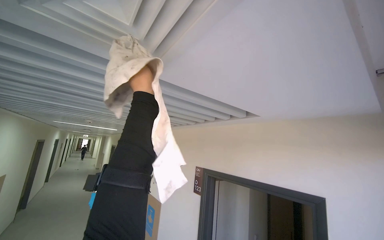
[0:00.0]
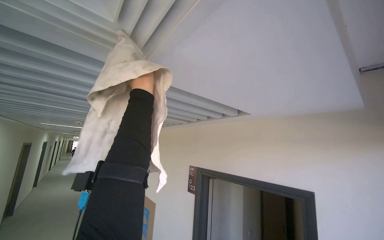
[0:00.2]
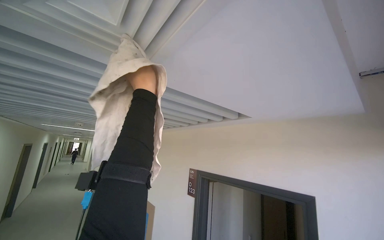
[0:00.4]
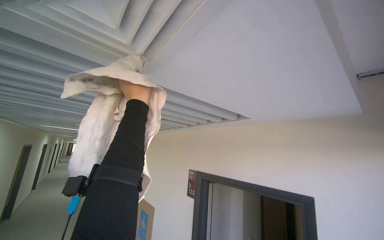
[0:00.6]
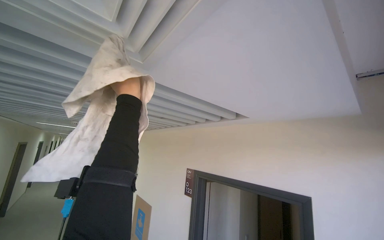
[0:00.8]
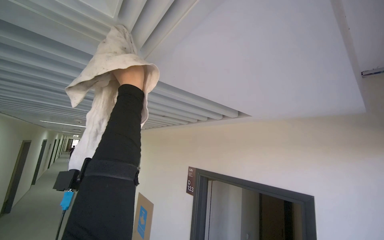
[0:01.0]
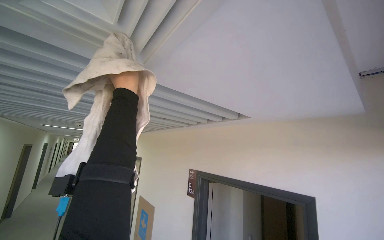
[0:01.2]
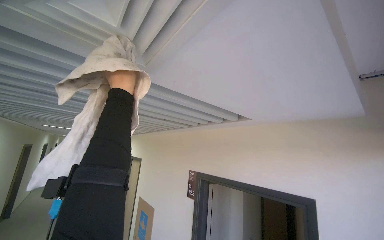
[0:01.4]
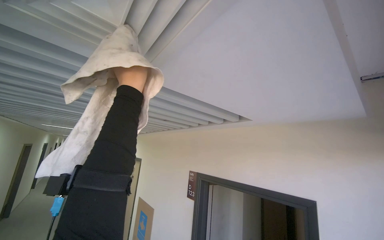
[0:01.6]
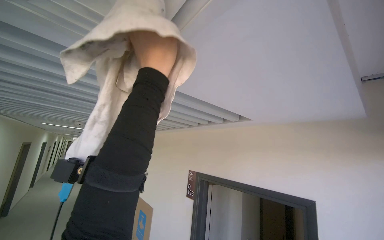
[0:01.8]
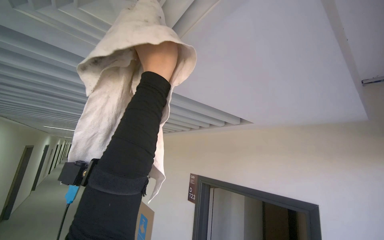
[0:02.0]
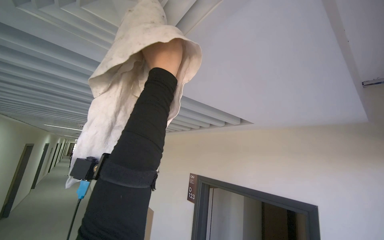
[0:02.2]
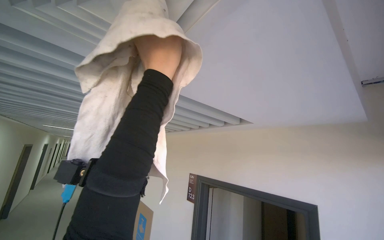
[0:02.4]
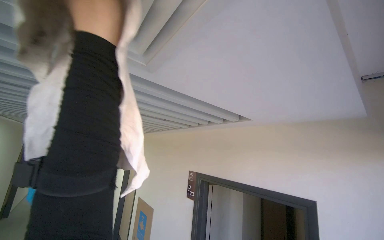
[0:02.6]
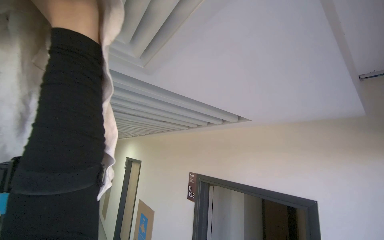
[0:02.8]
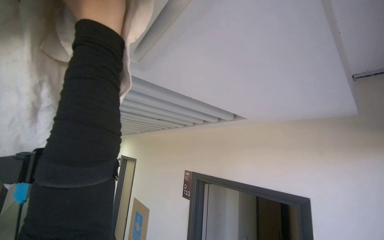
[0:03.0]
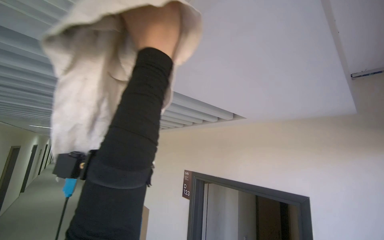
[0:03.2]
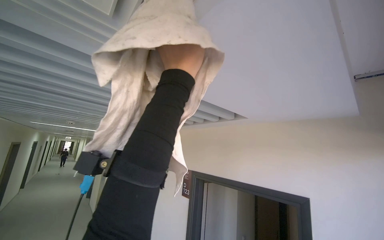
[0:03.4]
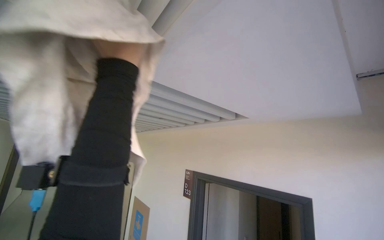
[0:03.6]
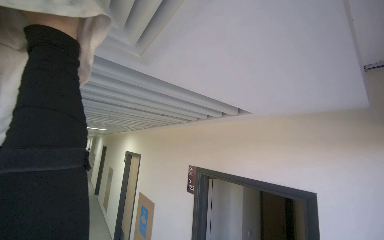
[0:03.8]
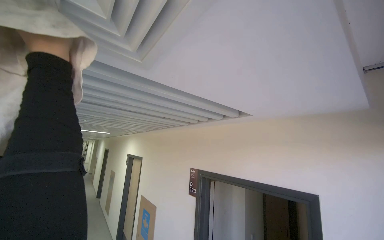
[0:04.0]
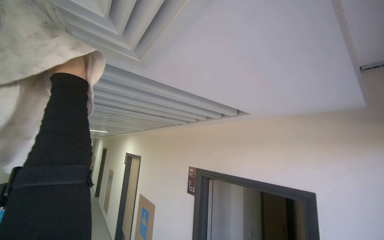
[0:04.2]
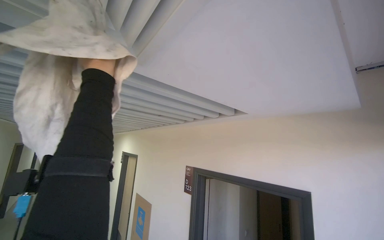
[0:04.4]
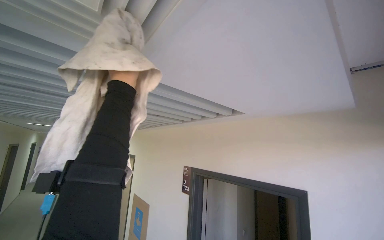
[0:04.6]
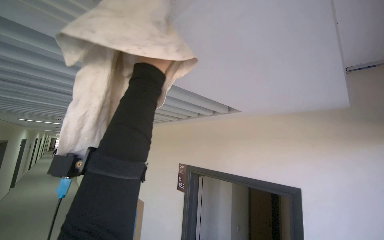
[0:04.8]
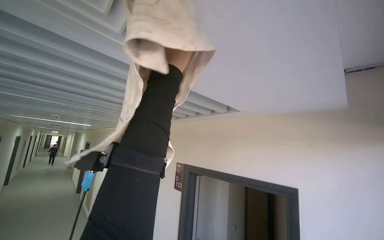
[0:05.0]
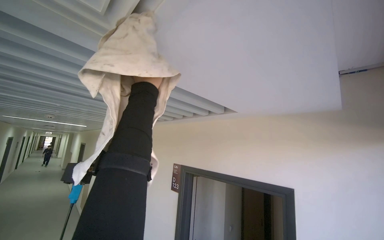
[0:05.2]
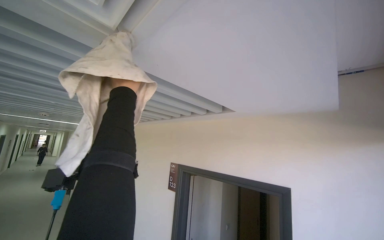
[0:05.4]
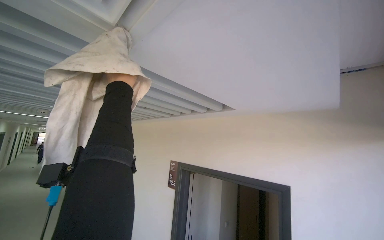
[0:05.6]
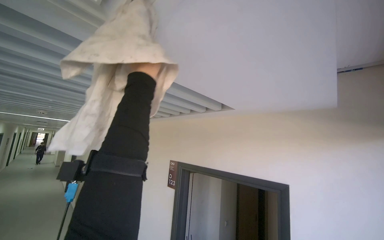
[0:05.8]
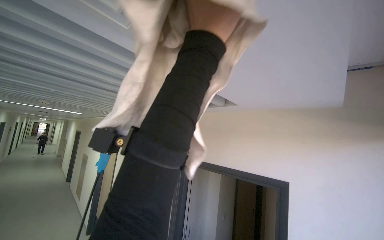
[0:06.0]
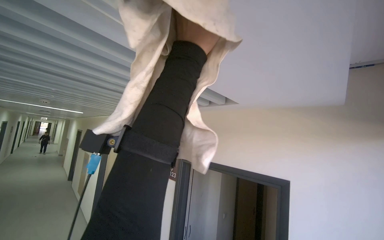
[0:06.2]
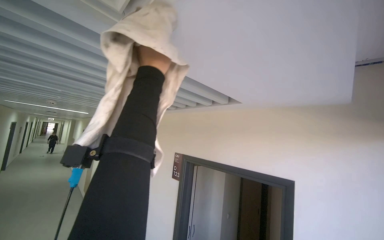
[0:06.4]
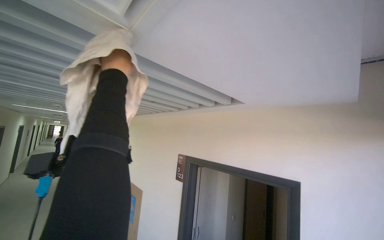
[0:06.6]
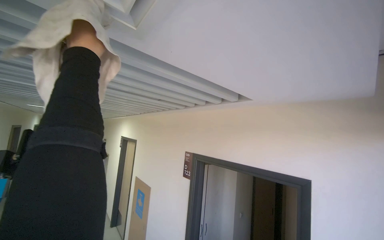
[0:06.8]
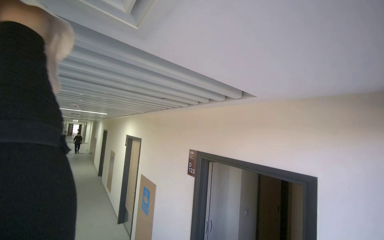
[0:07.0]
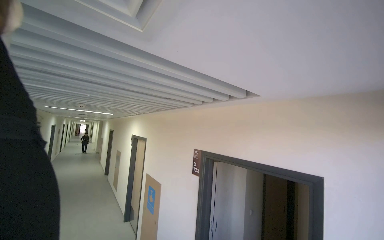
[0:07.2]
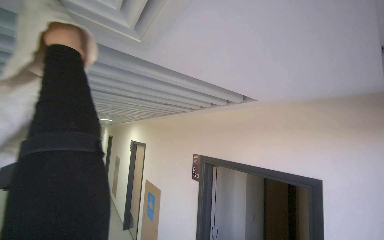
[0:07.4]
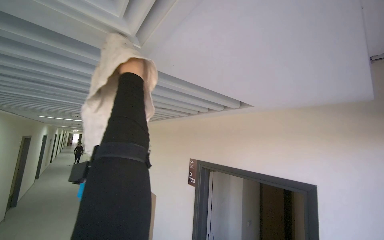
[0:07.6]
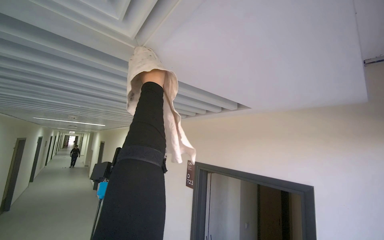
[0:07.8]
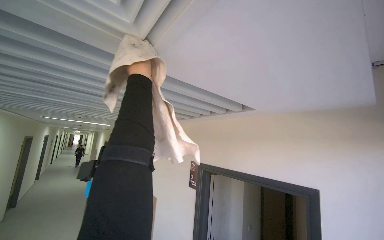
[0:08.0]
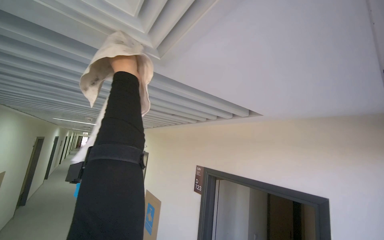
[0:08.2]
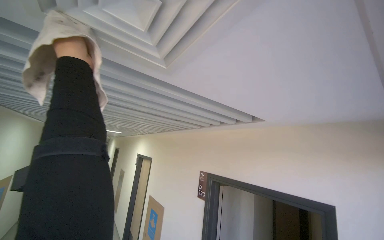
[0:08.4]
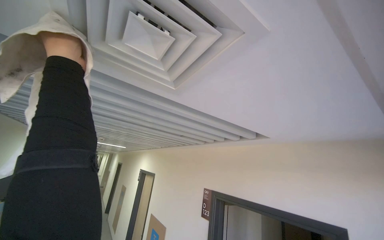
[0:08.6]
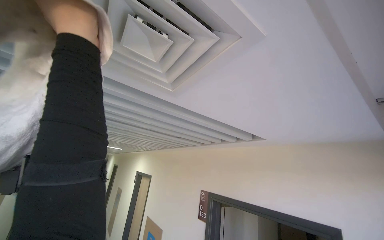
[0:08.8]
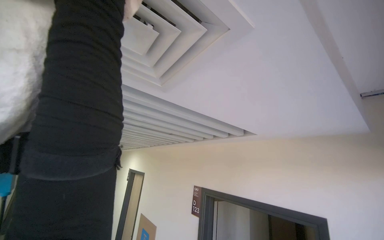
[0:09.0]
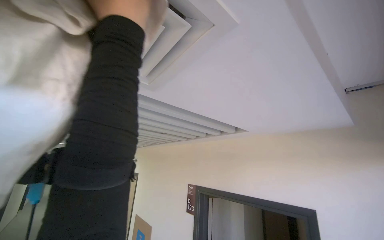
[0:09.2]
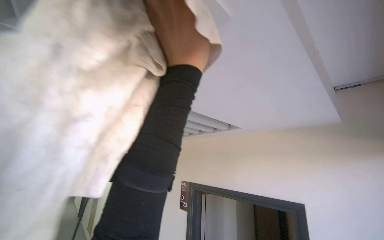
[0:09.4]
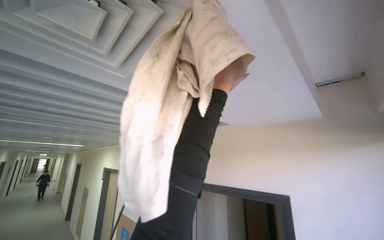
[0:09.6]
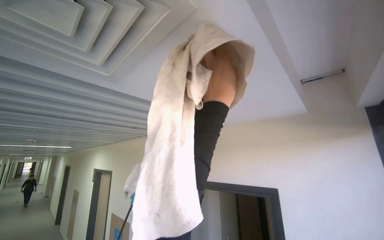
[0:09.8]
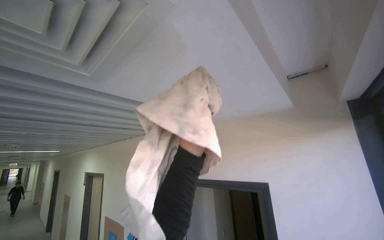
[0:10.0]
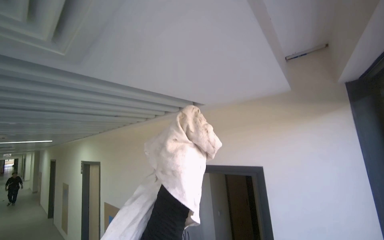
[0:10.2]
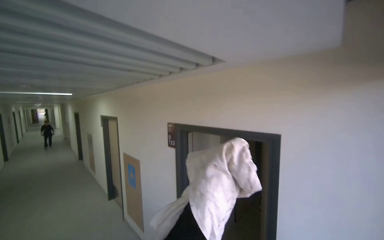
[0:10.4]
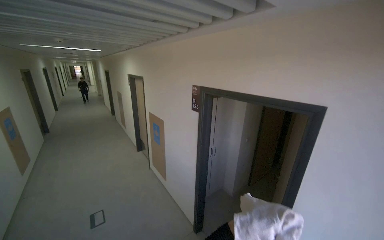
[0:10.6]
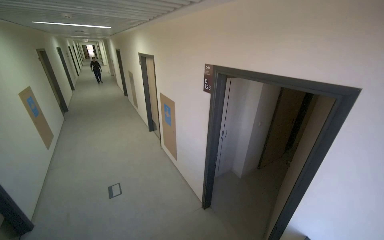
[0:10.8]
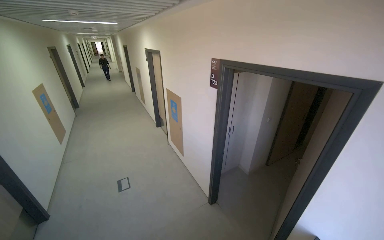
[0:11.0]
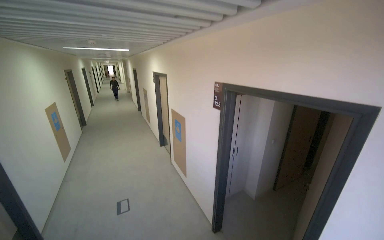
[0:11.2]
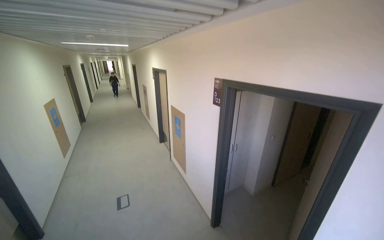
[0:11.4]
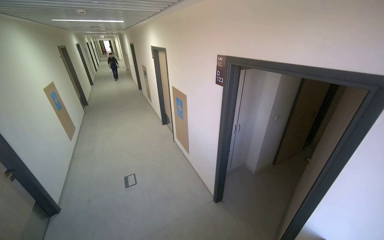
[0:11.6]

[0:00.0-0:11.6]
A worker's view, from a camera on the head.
Job: wiping surfaces.
The whole recording: Wiping ceiling vents. The worker wipes the ceiling vents with a cloth.
0:01.4 to 0:02.8: The left hand shifts about 25 cm nearer to the camera.
0:02.8 to 0:04.4: The left hand moves farther from the camera, about 20 cm, and goes to the right and returns, roughly 15 cm each way.
0:04.4 to 0:05.8: The left hand swings left and right, about 20 cm each way, with 2 reversals.
0:07.2 to 0:08.8: The camera pitches upward, by about 15 degrees.
0:08.8 to 0:10.2: The view pans to the right by roughly 20 degrees.
0:10.2 to 0:11.6: The head rotates about 25 degrees to the left. The wearer looks about 40 degrees further downward.

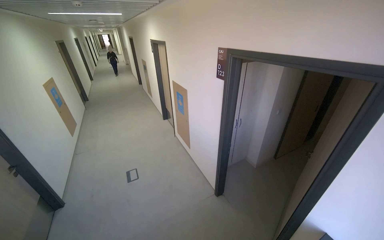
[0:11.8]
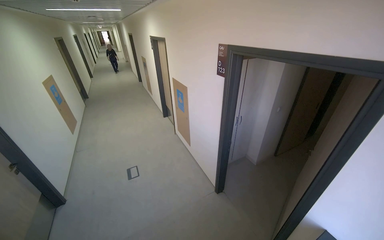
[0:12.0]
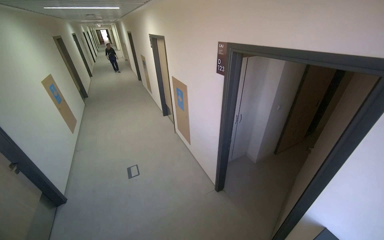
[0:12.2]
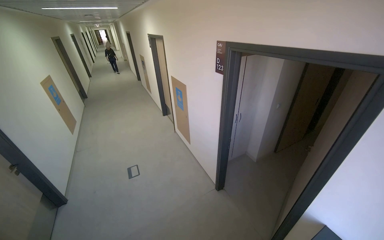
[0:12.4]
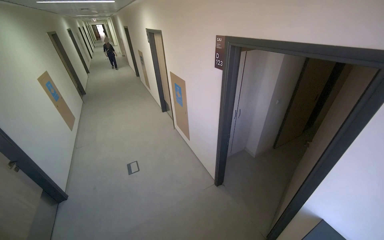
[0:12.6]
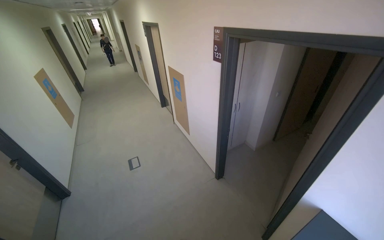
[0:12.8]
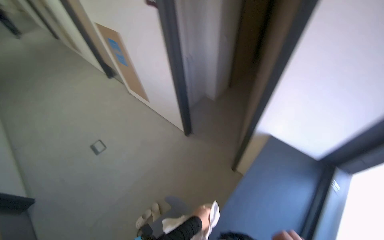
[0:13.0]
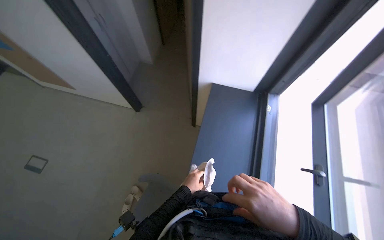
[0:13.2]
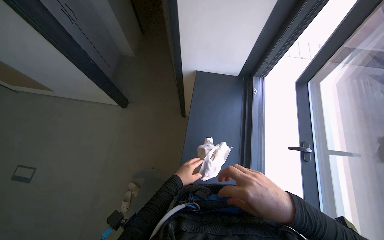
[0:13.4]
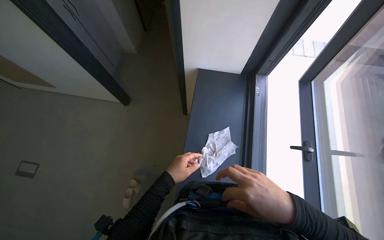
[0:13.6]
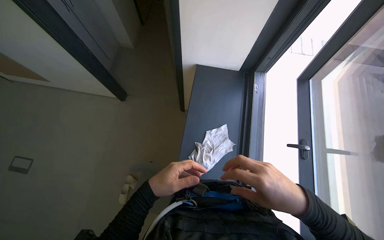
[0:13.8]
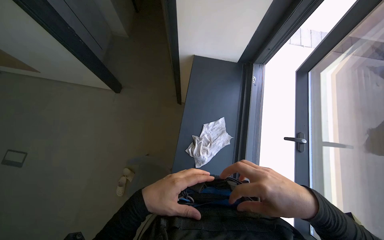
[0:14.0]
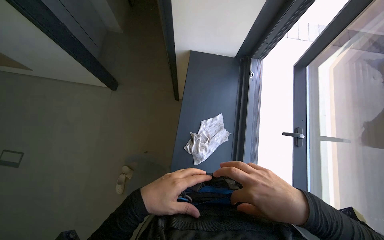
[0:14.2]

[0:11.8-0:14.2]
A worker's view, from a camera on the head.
Job: wiping surfaces.
The whole recording: Wiping ceiling vents. The worker wipes the ceiling vents with a cloth.
0:11.8 to 0:13.0: The head turns to the right by some 20 degrees. The wearer looks some 20 degrees further downward.
0:13.0 to 0:14.2: The wearer looks approximately 35 degrees further to the right. The wearer looks some 25 degrees further downward.

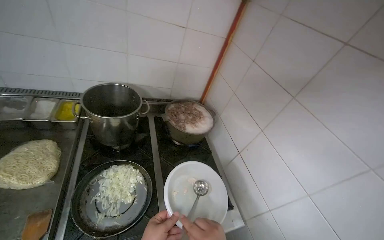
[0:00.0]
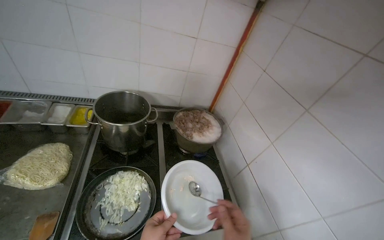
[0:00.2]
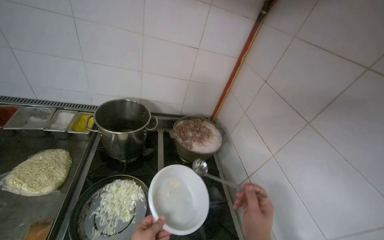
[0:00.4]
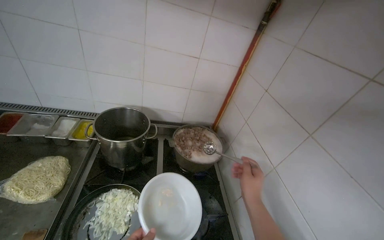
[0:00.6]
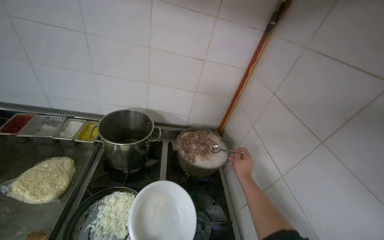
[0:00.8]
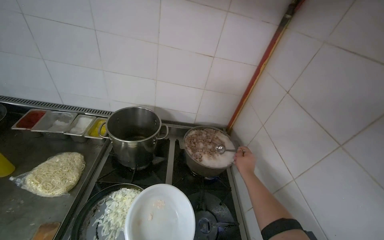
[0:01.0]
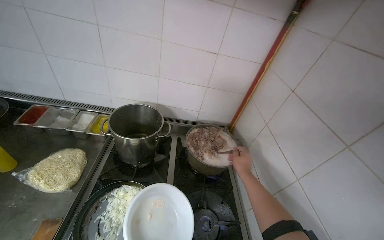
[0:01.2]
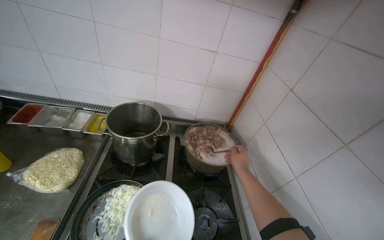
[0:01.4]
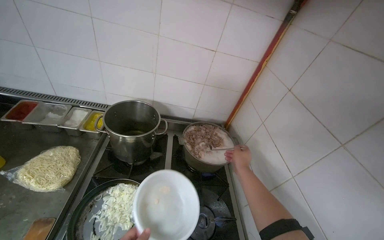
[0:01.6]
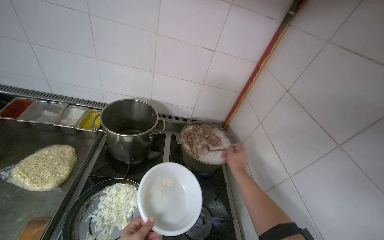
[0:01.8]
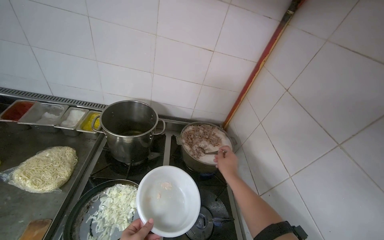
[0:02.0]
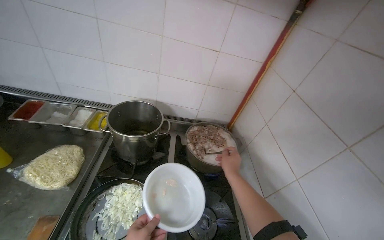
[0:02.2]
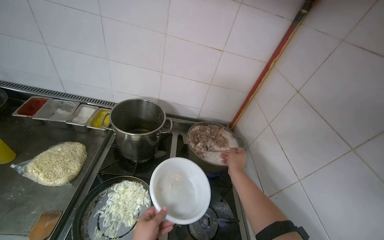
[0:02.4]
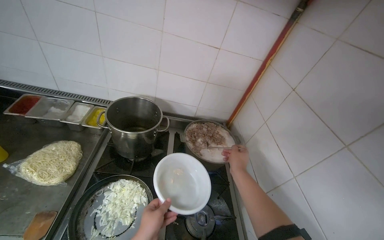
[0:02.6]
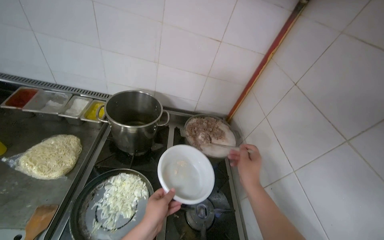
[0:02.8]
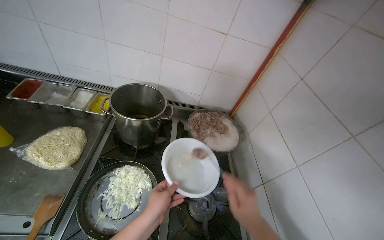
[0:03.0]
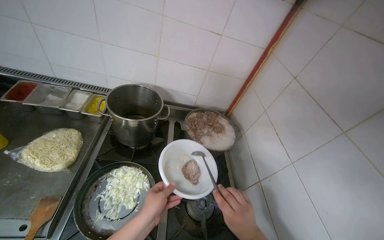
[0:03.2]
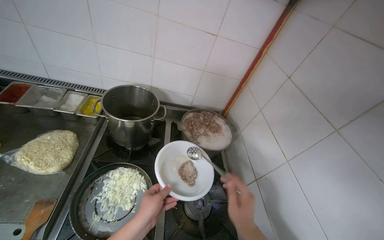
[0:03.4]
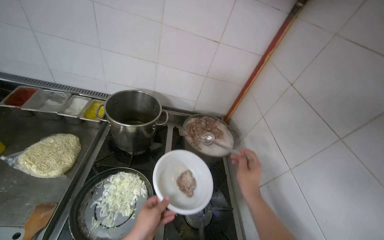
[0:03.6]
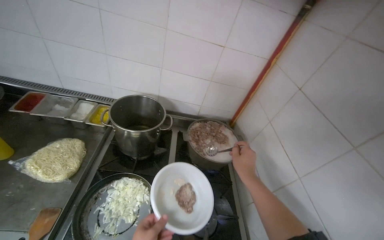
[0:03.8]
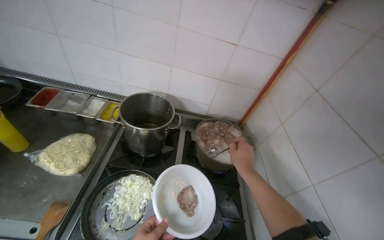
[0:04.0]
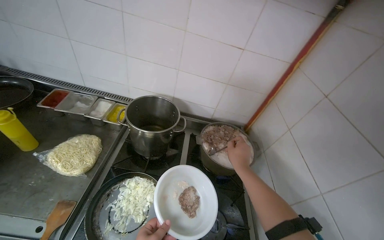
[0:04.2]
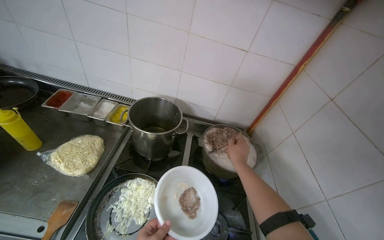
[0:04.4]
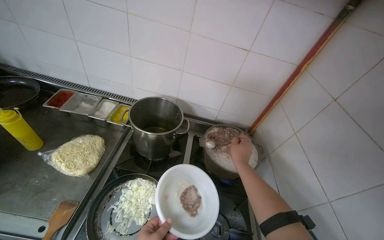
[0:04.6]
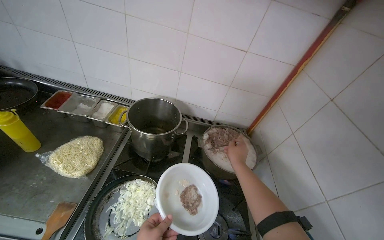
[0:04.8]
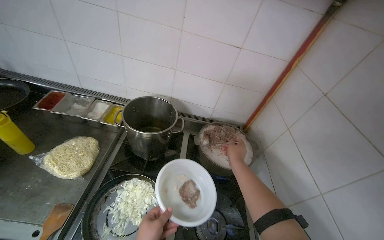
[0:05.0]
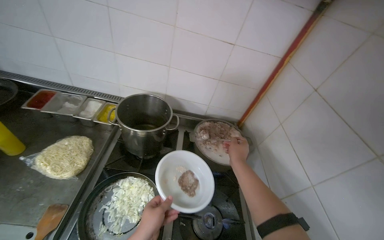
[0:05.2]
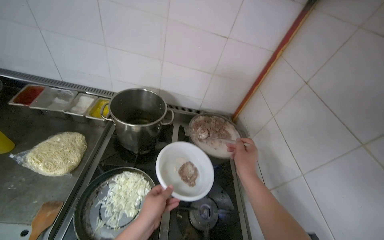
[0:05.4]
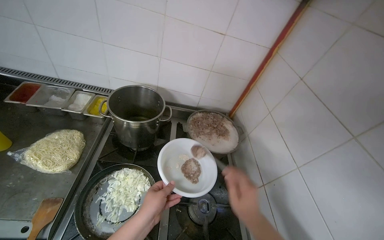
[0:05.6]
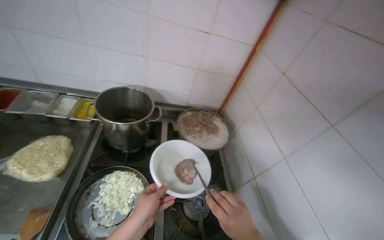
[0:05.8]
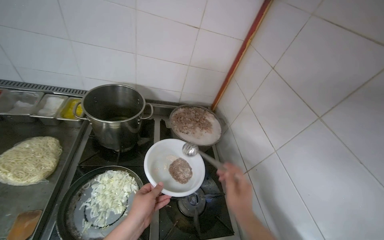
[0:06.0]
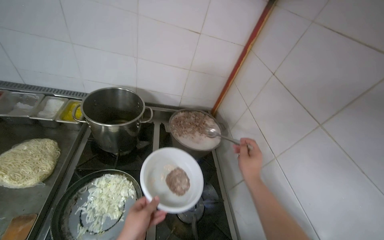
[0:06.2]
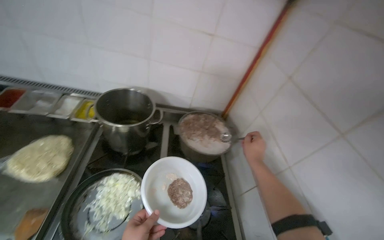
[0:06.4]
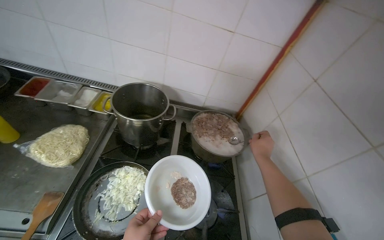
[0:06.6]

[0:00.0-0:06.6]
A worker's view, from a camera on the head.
Job: cooking food.
The whole recording: Transferring cooked meat to bowl. The worker uses a spoon to transfer cooked ground meat from a pot into a white bowl.
0:01.6 to 0:03.2: The right hand shifts roughly 25 cm down the picture and nearer to the camera.
0:03.2 to 0:05.0: The right hand moves up the picture and farther from the camera, roughly 30 cm.
0:05.0 to 0:06.6: The right hand is displaced to the right by some 10 cm, and travels down the picture and back again, roughly 20 cm each way.
